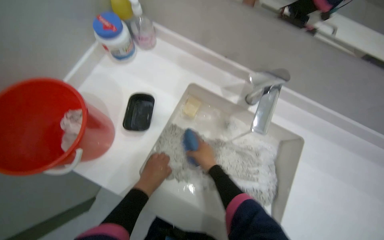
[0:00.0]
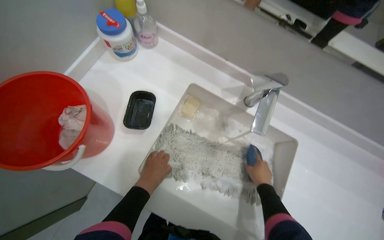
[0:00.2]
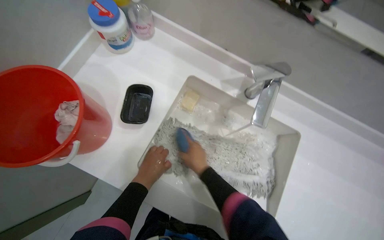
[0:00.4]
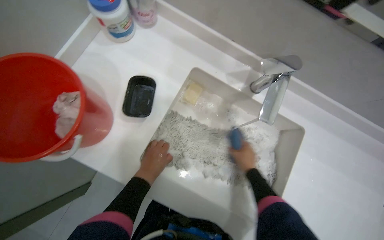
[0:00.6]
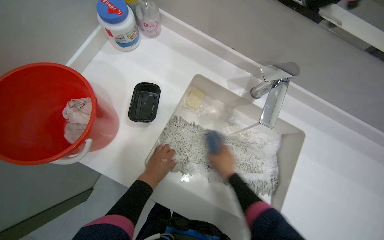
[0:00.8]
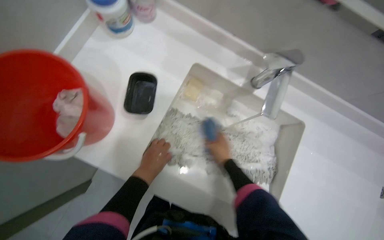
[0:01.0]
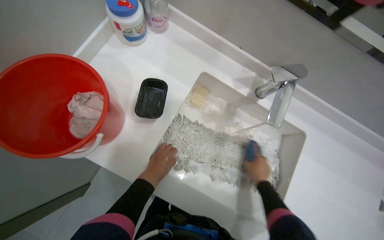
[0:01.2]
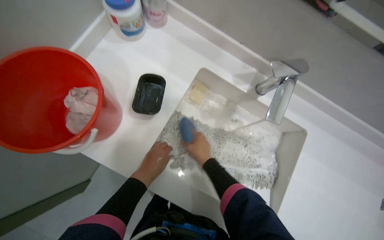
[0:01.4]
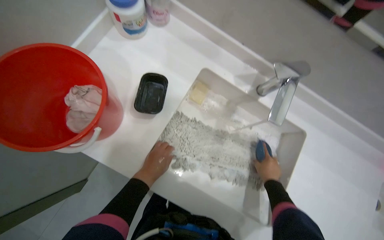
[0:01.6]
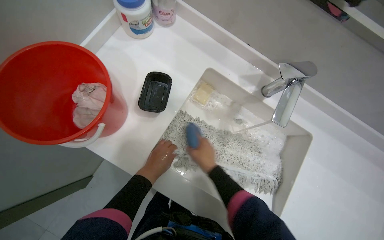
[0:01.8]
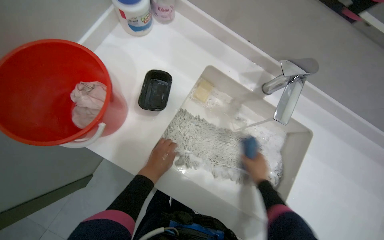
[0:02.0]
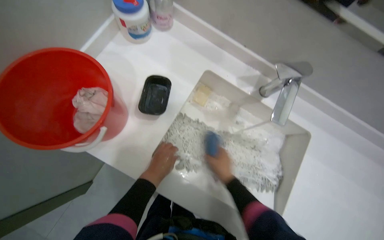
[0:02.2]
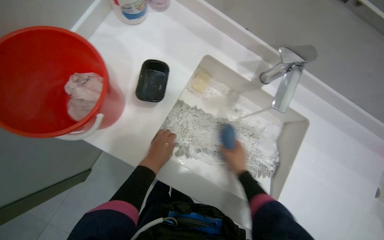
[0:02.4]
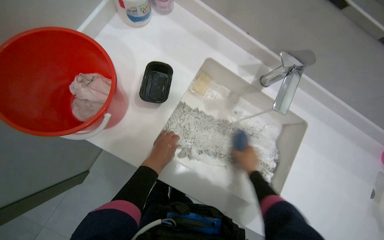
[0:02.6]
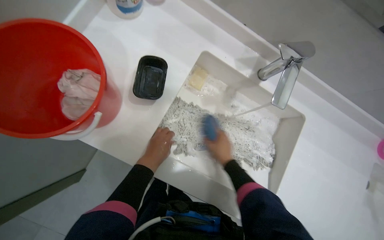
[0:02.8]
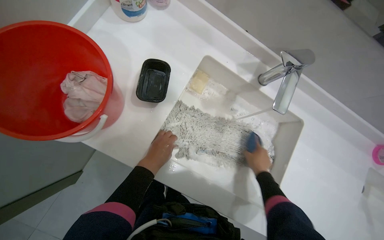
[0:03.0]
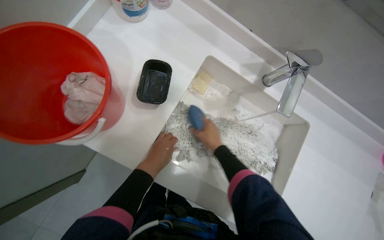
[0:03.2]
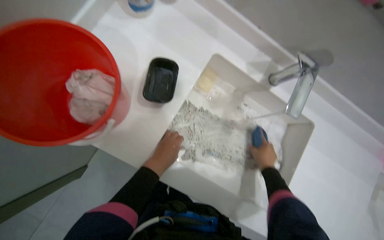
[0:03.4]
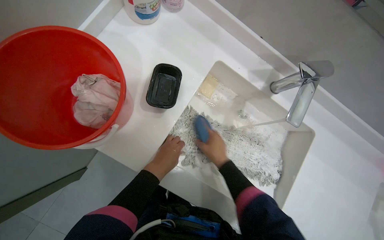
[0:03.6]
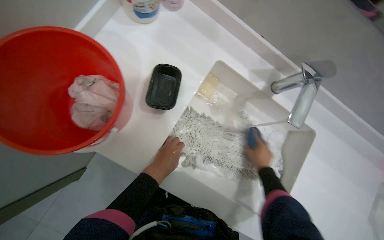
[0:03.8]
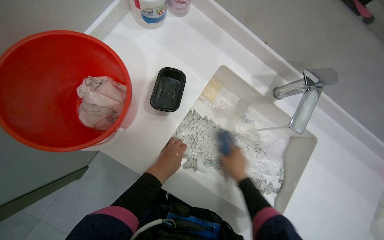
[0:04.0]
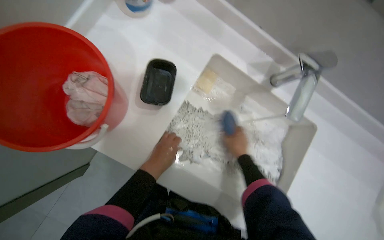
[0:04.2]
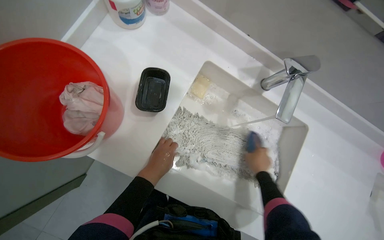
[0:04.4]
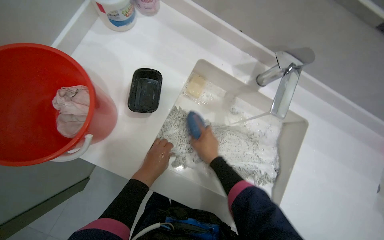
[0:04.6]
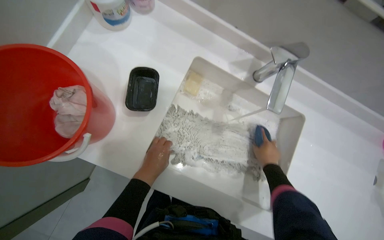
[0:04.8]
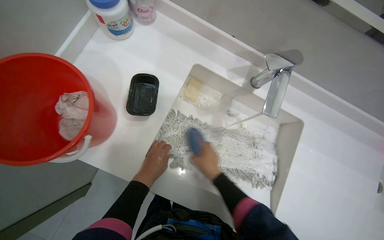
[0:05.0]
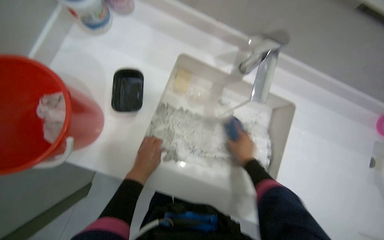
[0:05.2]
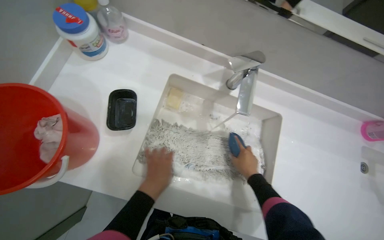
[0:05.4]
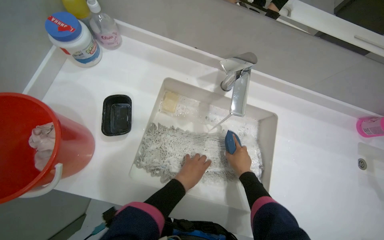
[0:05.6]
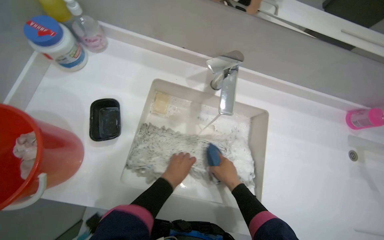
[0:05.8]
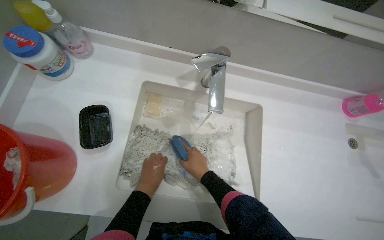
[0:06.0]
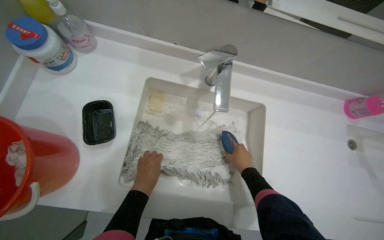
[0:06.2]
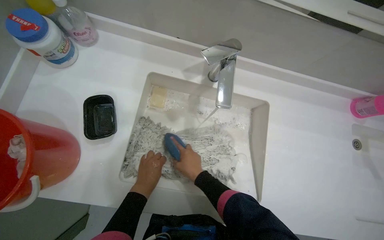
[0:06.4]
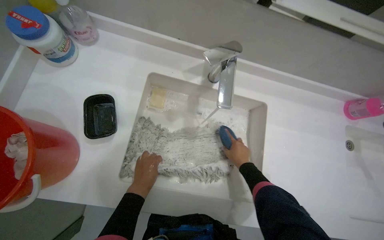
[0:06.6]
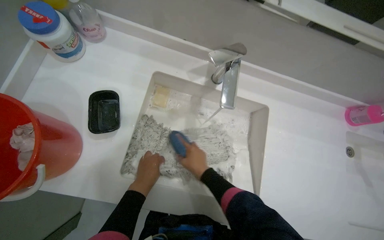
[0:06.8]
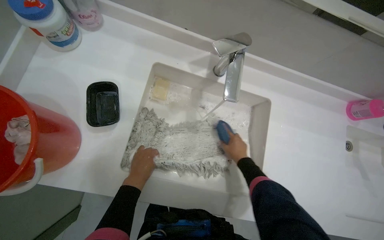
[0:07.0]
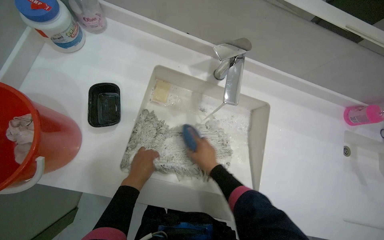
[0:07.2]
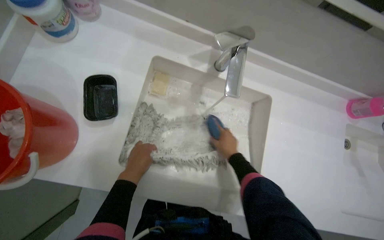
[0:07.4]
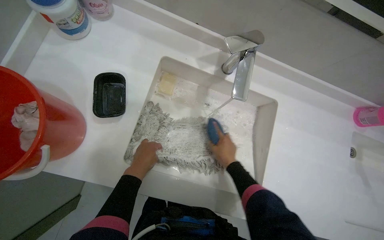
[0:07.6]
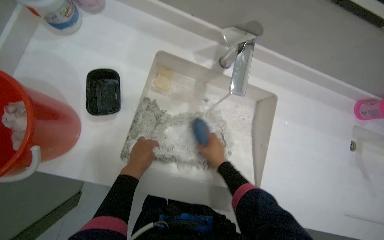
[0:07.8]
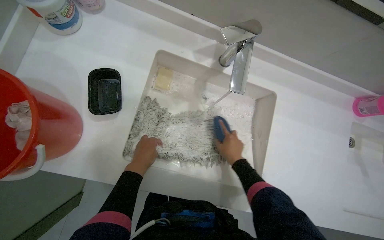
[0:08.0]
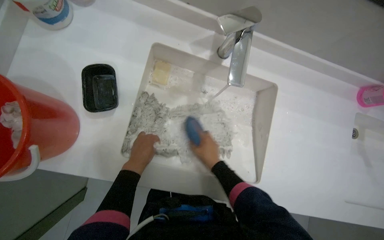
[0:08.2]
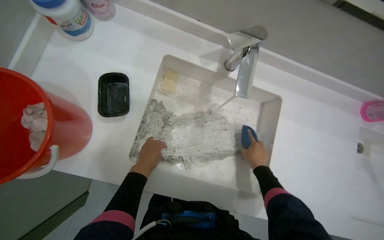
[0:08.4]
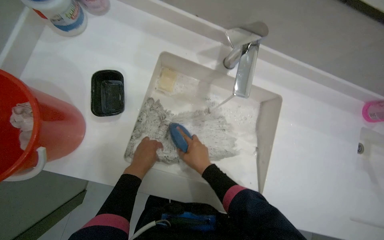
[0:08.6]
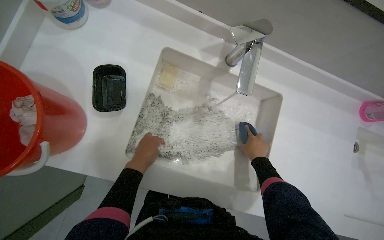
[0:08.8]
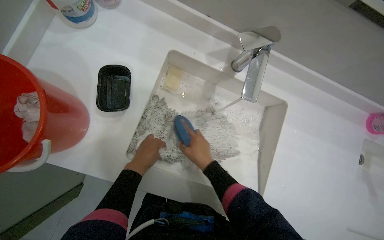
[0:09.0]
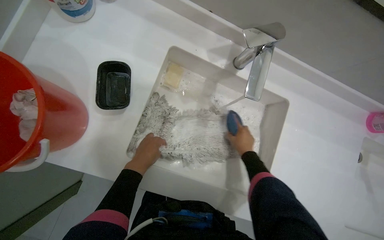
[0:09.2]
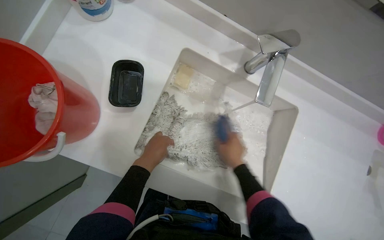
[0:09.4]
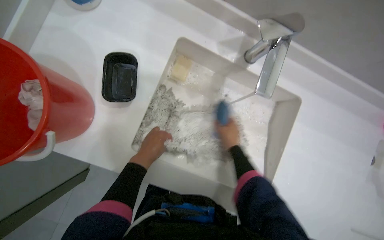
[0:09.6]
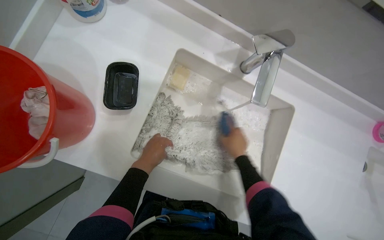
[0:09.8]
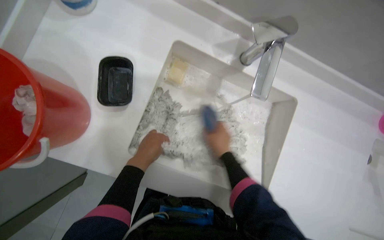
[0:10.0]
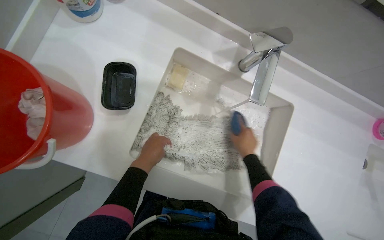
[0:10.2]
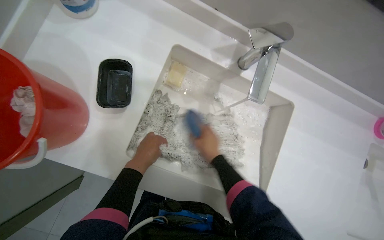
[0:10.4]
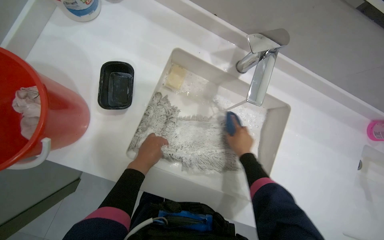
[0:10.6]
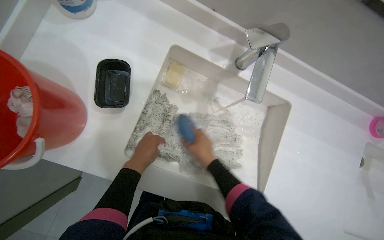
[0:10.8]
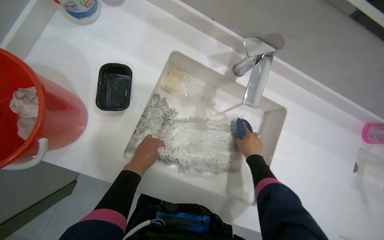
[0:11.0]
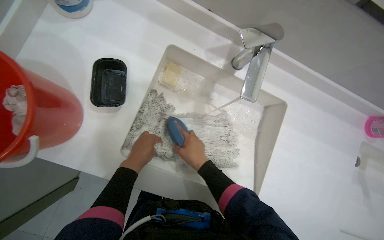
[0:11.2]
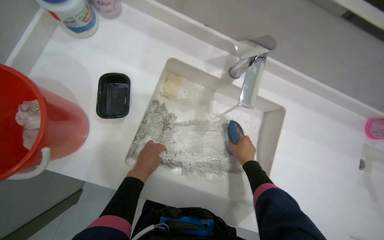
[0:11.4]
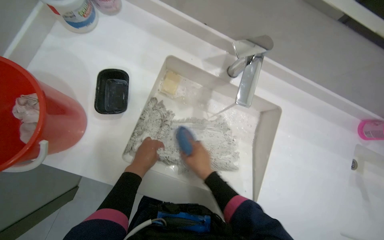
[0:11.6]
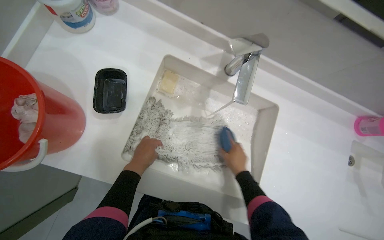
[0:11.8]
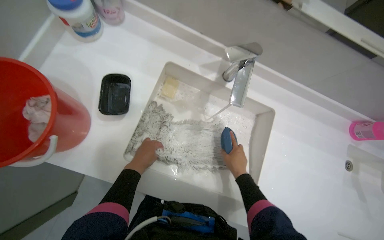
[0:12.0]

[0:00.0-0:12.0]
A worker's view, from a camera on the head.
Job: preparing cleaning supplies.
The whole recording: Washing mop head in sink. The worker rinses the mop head, then scrubs it with soap and a brush, and finally rinses it again in the sink.
0:00.0 to 0:01.6: The left hand goes about 20 cm to the right.
0:01.6 to 0:03.0: The left hand goes nearer and farther, approximately 25 cm each way, reversing 2 times.
0:03.0 to 0:04.4: The left hand swings left and right, some 20 cm each way, with 3 reversals.
0:06.0 to 0:07.6: The right hand swings left and right, some 15 cm each way, with 6 reversals.
0:07.6 to 0:09.0: The right hand swings left and right, about 20 cm each way, with 4 reversals.
0:09.0 to 0:10.4: The right hand goes left and right, roughly 15 cm each way, reversing 3 times.
0:10.4 to 0:12.0: The right hand swings left and right, some 15 cm each way, with 4 reversals.

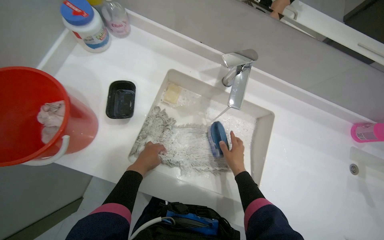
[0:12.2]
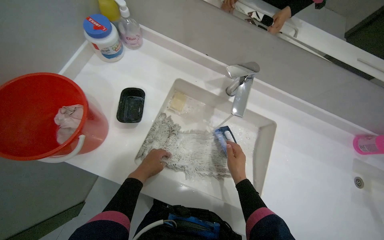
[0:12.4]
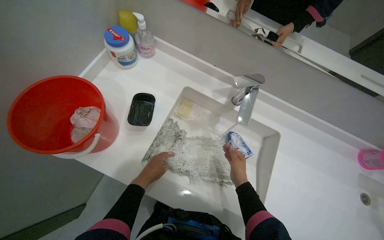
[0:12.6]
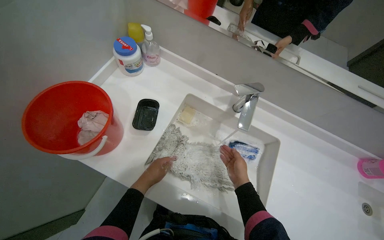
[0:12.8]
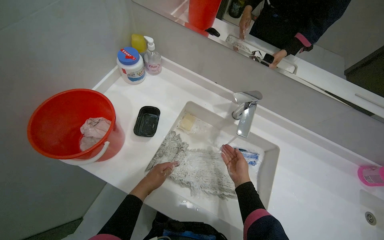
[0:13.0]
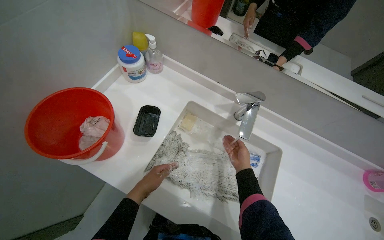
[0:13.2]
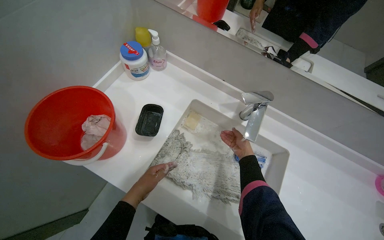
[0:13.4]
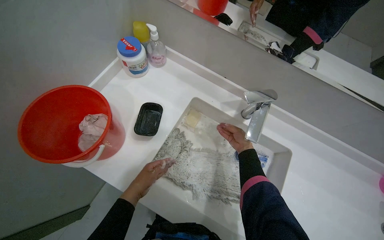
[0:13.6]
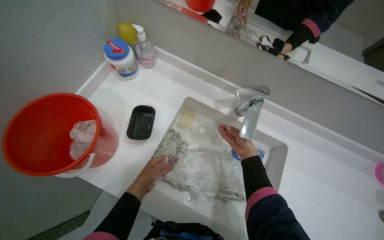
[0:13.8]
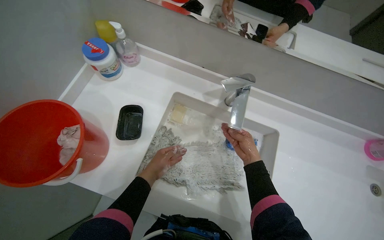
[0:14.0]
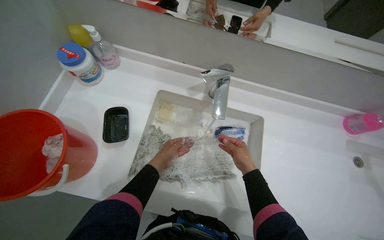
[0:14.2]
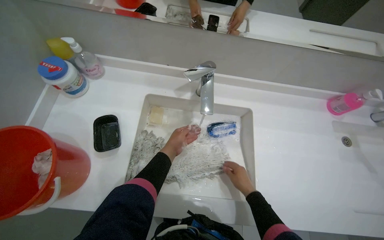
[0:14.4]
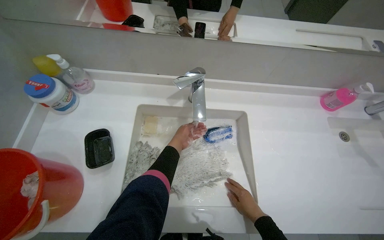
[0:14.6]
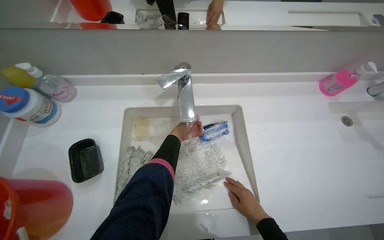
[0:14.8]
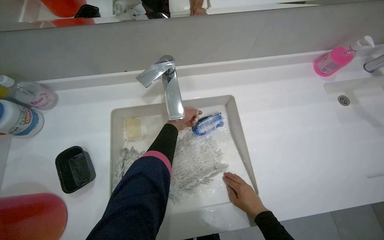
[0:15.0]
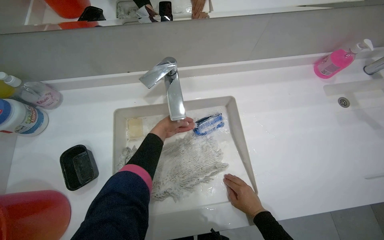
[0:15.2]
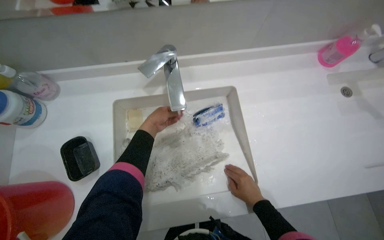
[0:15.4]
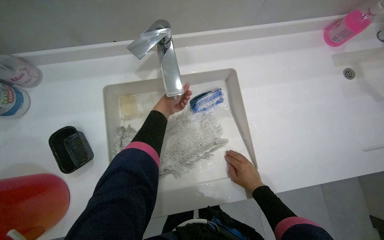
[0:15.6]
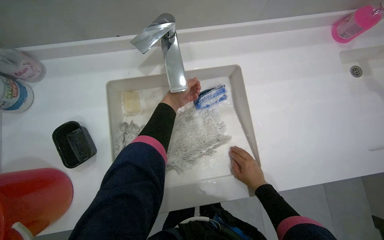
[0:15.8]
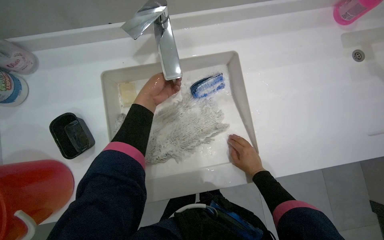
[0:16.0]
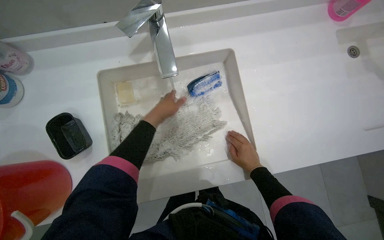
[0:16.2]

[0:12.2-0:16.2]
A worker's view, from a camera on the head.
Job: preparing cleaning supplies.
The whole recording: Washing mop head in sink. The worker rinses the mop head, then scrubs it with soap and a brush, and finally rinses it again in the sink.
0:12.2 to 0:13.6: The right hand shifts approximately 20 cm up the picture and farther from the camera.
0:13.6 to 0:14.8: The scene rotates counterclockwise by roughly 30 degrees. The left hand moves to the right, up the picture and farther from the camera, about 40 cm, while the right hand travels down the picture by approximately 35 cm.
0:14.8 to 0:16.2: The view tilts approximately 15 degrees downward. The left hand is displaced nearer to the camera by some 10 cm.

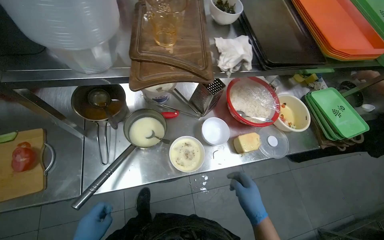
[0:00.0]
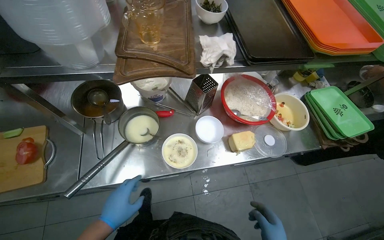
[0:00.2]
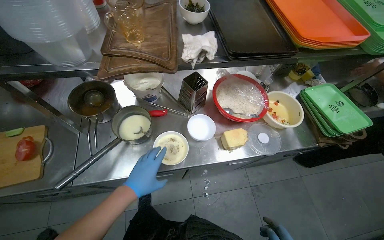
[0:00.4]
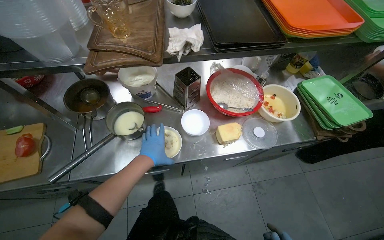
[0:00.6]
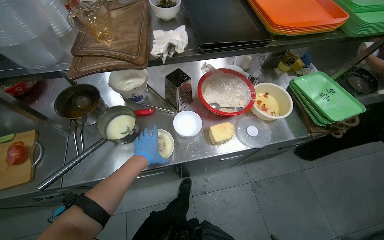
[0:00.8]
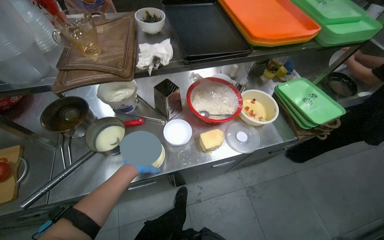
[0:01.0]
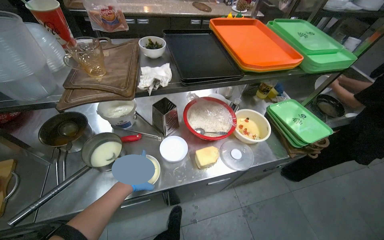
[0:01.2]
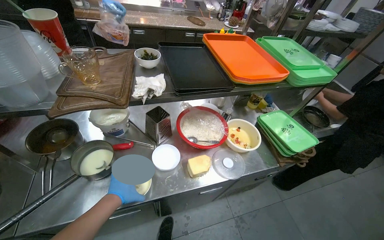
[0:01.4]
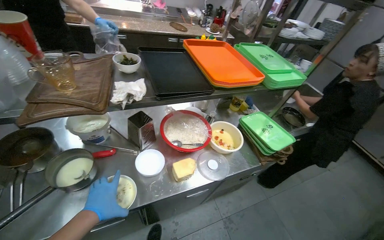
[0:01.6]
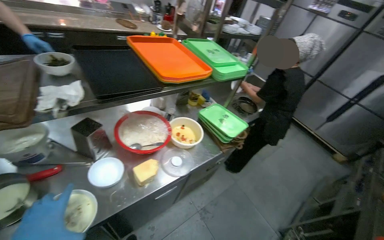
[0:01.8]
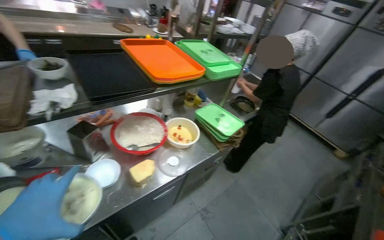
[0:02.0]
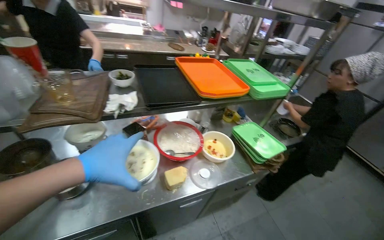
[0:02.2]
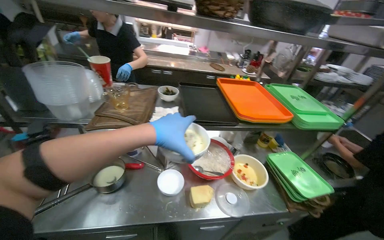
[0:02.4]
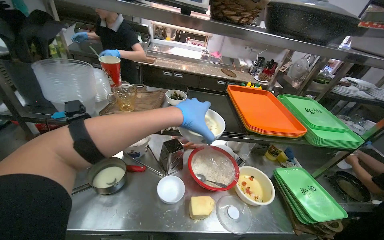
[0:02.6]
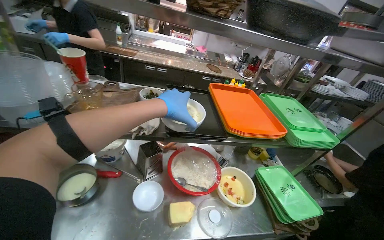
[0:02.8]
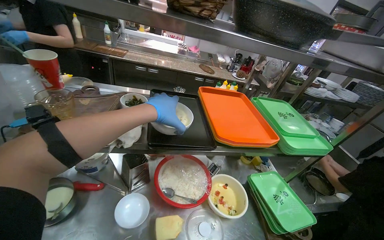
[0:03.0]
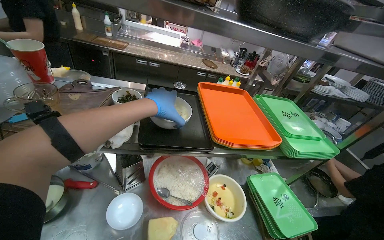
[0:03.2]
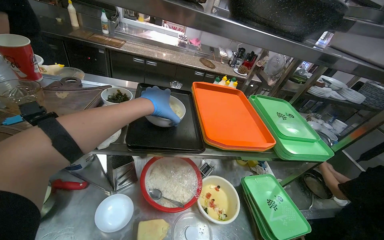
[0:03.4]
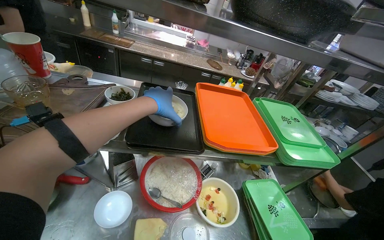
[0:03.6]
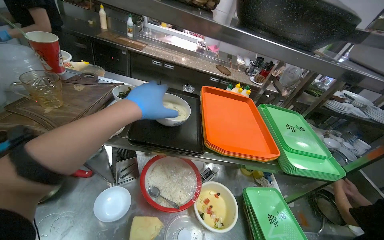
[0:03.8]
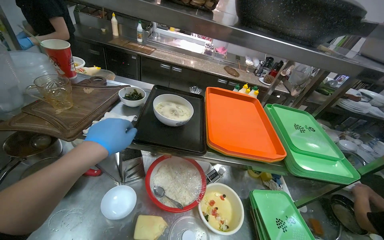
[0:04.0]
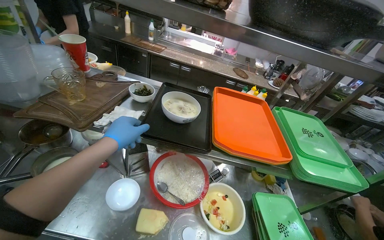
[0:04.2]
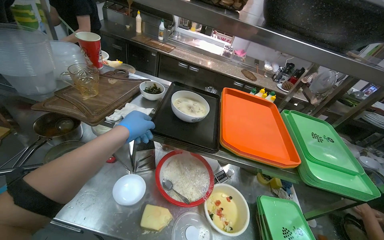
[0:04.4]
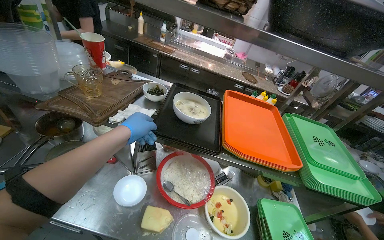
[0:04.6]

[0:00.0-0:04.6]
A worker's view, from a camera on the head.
Job: preparing food.
The whole recording: Carrying and placing bowl. The worker carries a bowl on a tray and places it in the serving window.
0:00.0 to 0:01.6: The view tips upward by roughly 20 degrees.
0:03.0 to 0:04.6: The wearer looks about 20 degrees further to the left. The left hand heads down the picture, covering about 10 cm.
